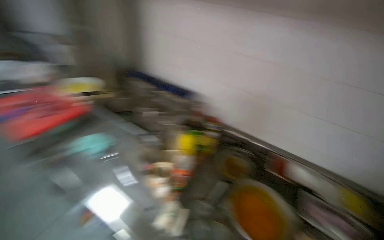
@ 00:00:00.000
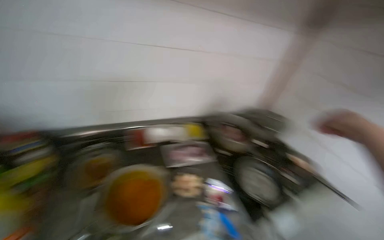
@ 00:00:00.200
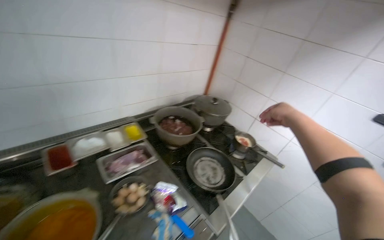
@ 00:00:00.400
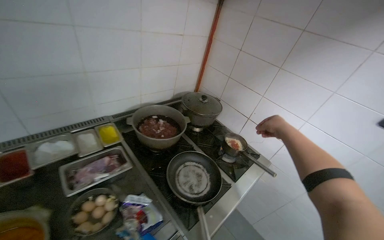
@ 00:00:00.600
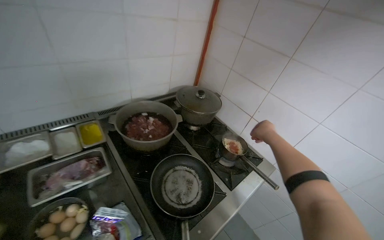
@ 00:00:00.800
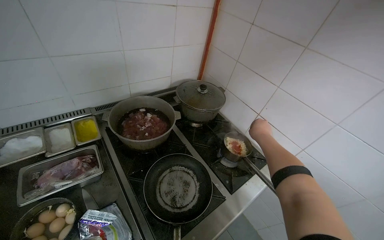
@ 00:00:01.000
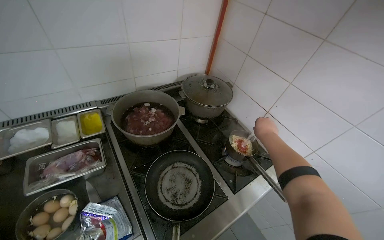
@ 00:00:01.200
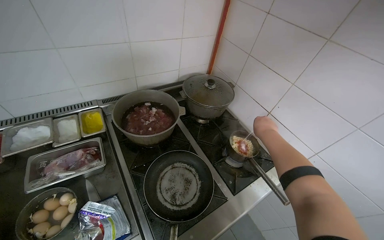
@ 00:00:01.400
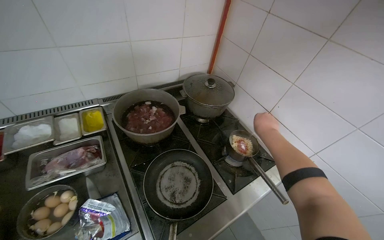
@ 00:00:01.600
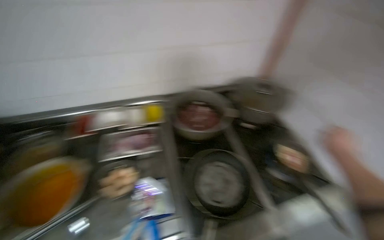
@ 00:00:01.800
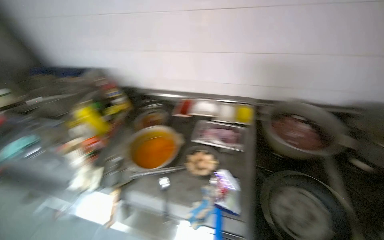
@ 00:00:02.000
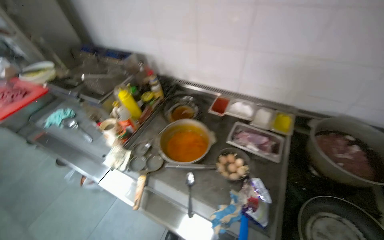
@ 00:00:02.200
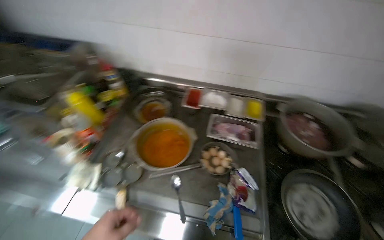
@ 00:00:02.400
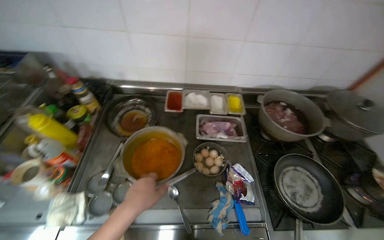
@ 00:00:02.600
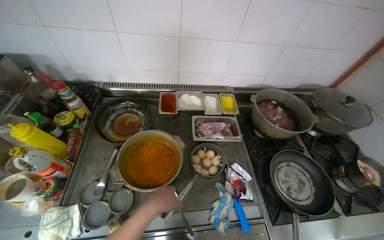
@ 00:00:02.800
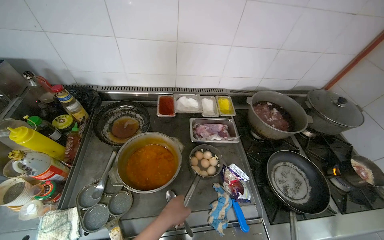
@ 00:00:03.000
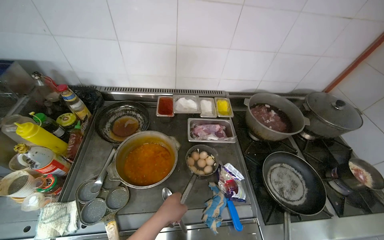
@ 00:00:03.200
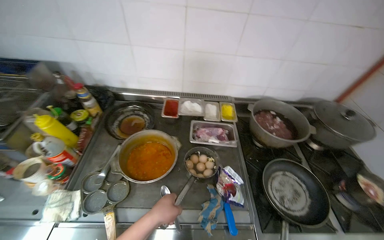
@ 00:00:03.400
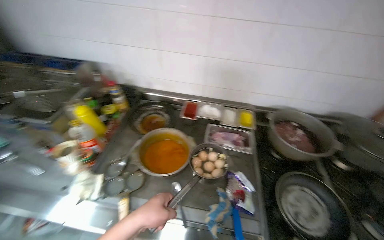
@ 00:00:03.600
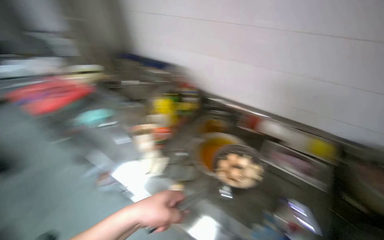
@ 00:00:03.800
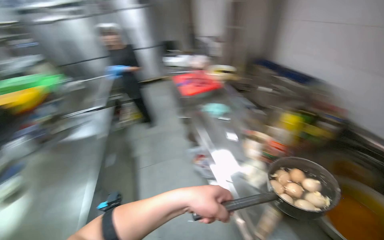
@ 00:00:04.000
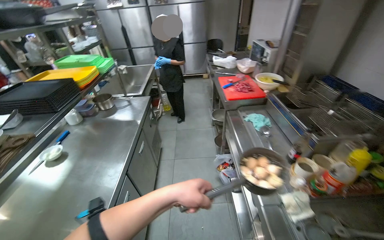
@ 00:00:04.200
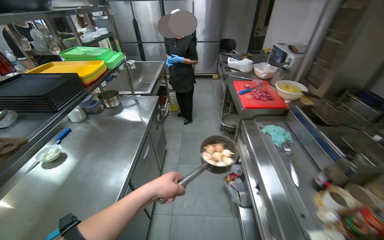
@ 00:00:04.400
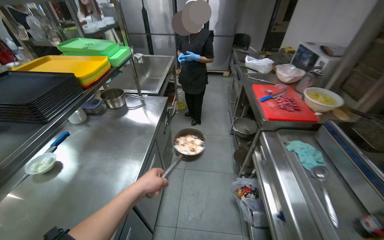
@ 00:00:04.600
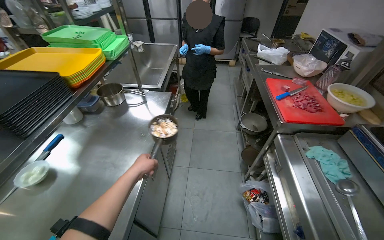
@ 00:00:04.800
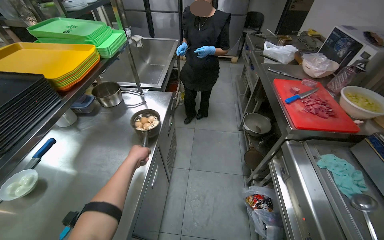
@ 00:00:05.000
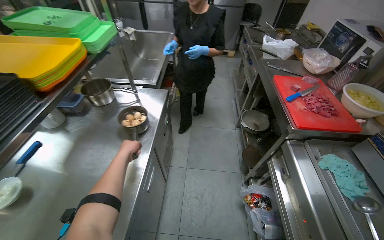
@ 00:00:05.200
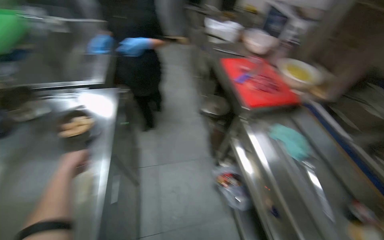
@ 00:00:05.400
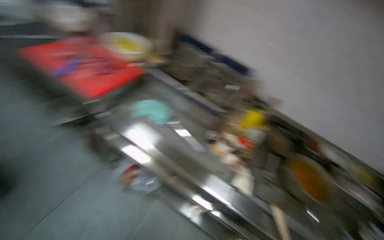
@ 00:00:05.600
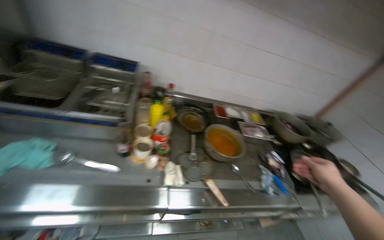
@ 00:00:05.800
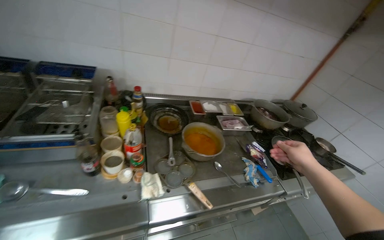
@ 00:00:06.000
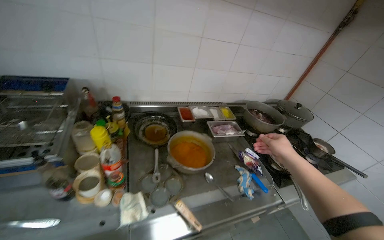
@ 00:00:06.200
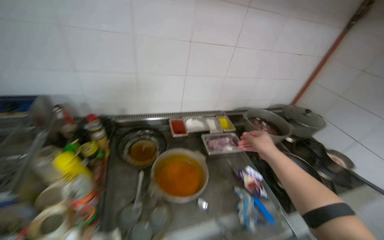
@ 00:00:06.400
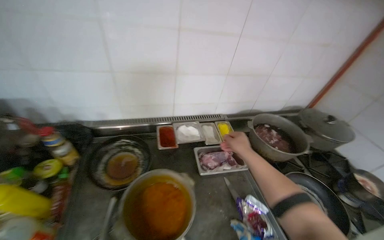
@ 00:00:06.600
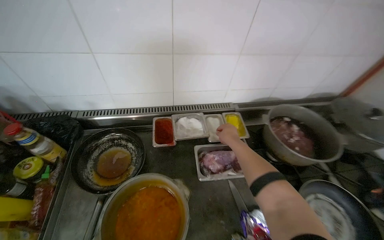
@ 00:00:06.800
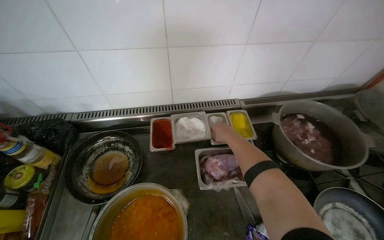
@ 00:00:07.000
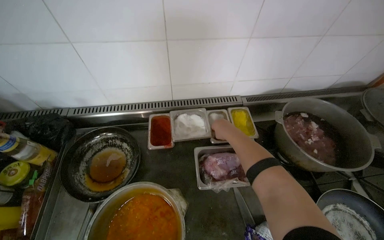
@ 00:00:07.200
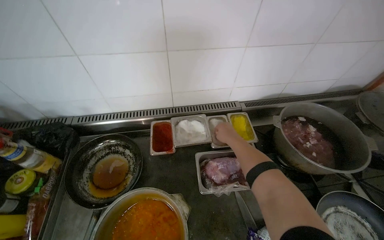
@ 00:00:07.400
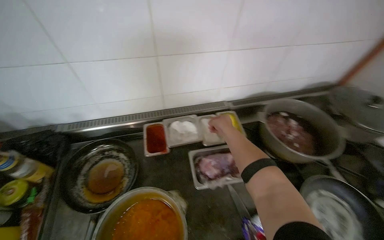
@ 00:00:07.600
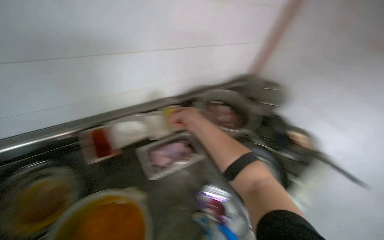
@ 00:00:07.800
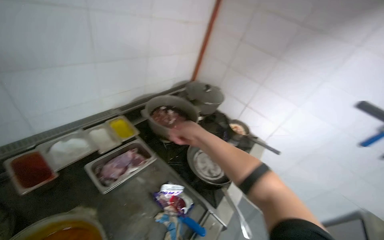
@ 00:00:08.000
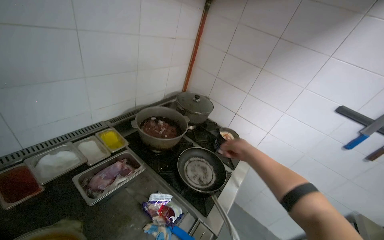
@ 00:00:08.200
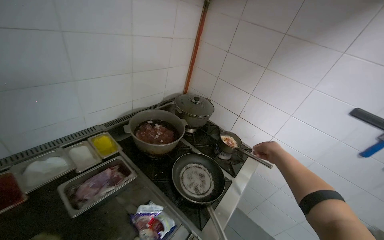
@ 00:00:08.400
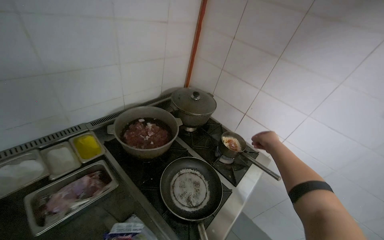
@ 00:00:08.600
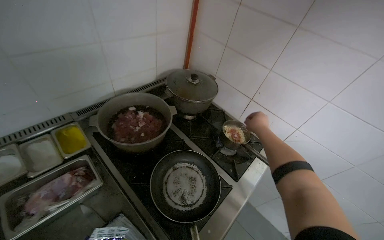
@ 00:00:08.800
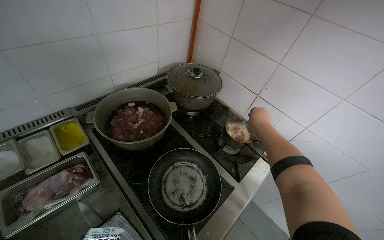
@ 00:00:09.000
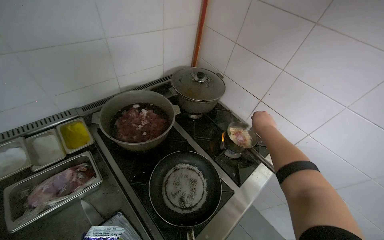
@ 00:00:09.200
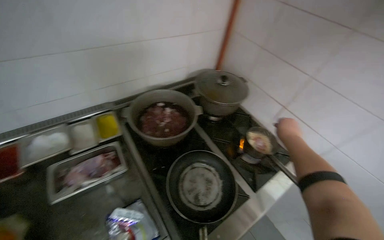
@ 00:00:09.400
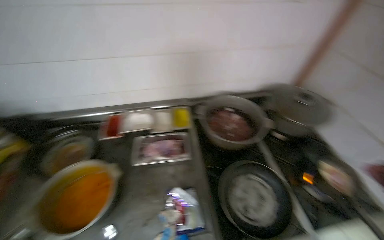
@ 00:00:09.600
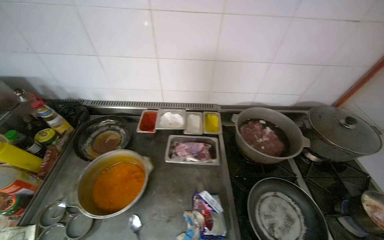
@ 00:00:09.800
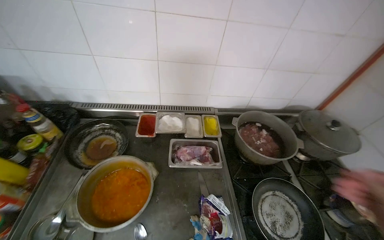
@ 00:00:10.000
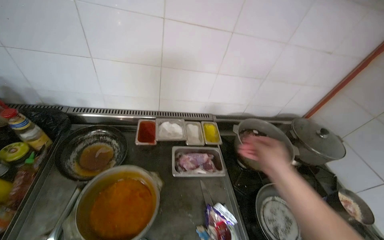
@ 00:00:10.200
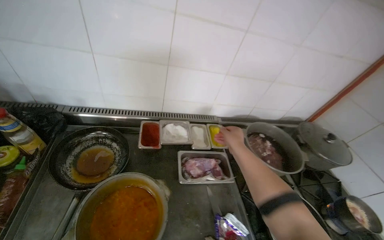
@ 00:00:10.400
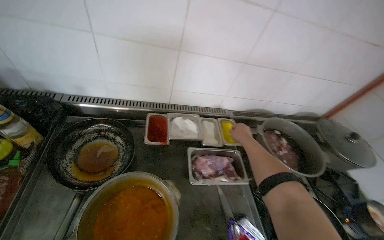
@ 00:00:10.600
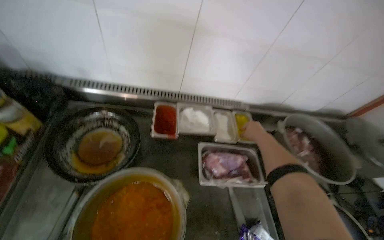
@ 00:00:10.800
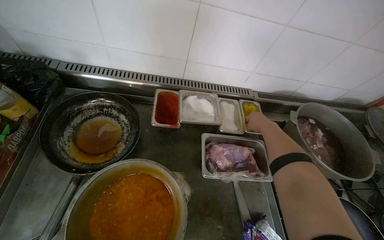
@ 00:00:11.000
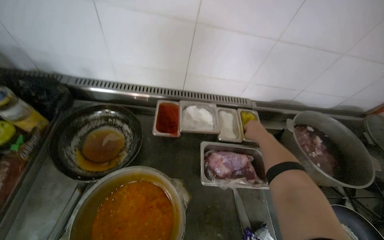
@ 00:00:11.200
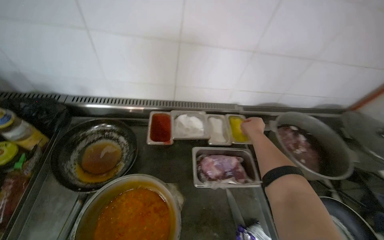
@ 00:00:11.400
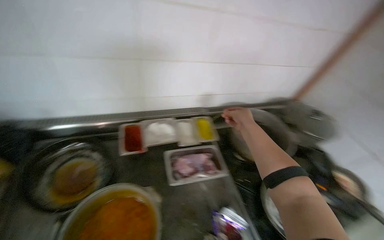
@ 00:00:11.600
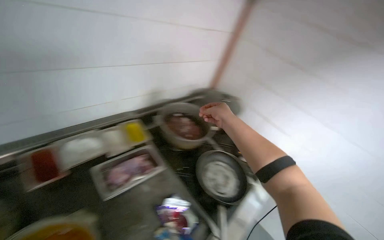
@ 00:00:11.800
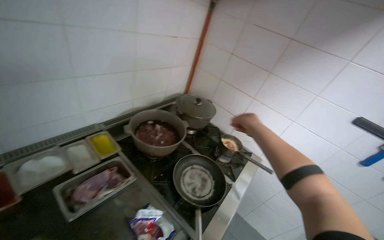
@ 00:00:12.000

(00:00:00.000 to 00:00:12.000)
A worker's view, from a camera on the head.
Job: cooking food.
The whole recording: Adding ingredients to pot. The worker adds various ingredients and liquid from bottles into a small pot on the stove.
00:00:00.000 - 00:00:01.600: The camera is carried some 80 cm. The wearer looks approximately 60 degrees further to the right. The view tilts roughly 20 degrees downward.
00:00:01.600 - 00:00:03.000: The camera travels about 40 cm.
00:00:03.000 - 00:00:04.400: The wearer moves some 50 cm. The head turns to the left by roughly 100 degrees.
00:00:04.400 - 00:00:06.000: The camera is carried some 40 cm. The wearer's head swings about 75 degrees to the right. The wearer looks some 20 degrees further downward.
00:00:06.000 - 00:00:07.600: The camera is carried some 70 cm.
00:00:07.600 - 00:00:09.000: The camera travels roughly 40 cm. The head turns to the right by about 20 degrees.
00:00:09.000 - 00:00:10.400: The head travels roughly 50 cm. The head rotates roughly 35 degrees to the left.
00:00:10.400 - 00:00:12.000: The wearer looks some 40 degrees further to the right.

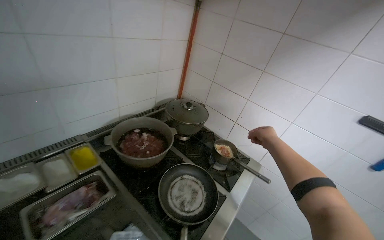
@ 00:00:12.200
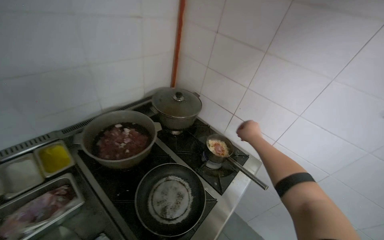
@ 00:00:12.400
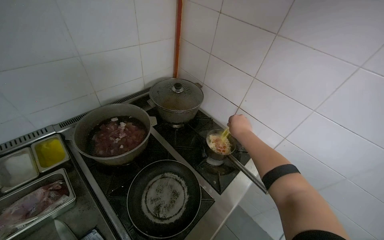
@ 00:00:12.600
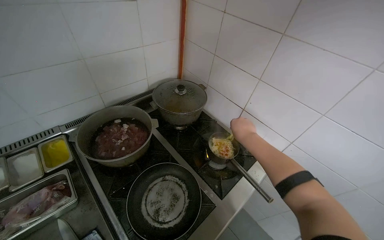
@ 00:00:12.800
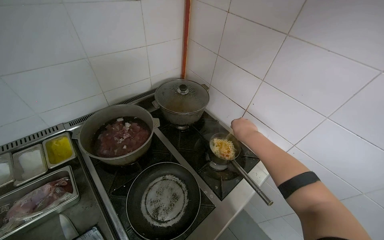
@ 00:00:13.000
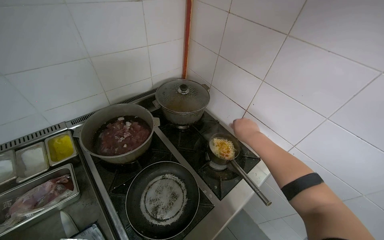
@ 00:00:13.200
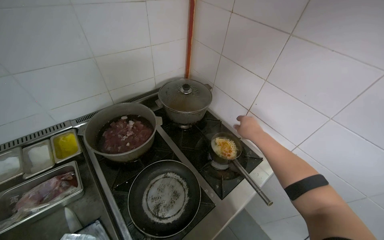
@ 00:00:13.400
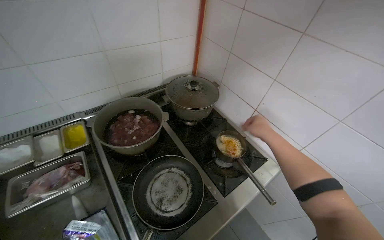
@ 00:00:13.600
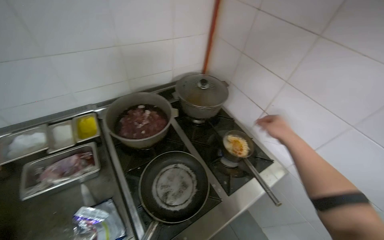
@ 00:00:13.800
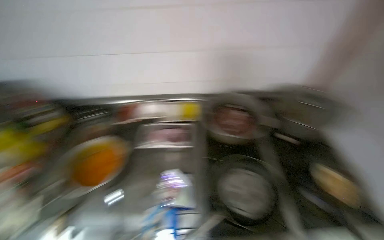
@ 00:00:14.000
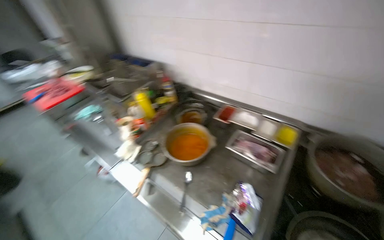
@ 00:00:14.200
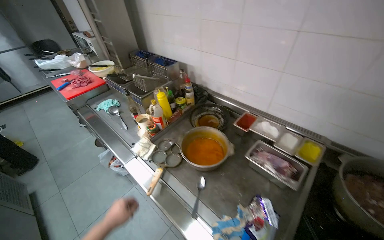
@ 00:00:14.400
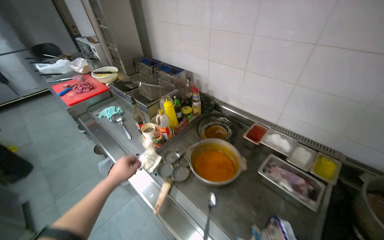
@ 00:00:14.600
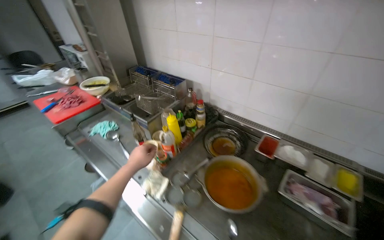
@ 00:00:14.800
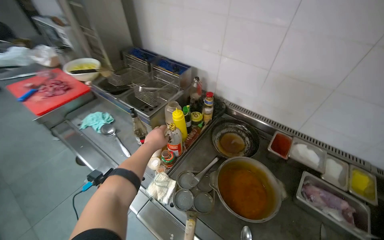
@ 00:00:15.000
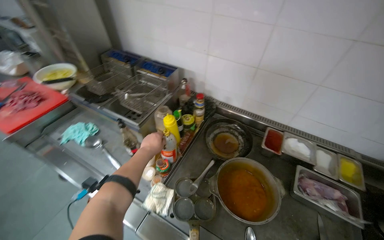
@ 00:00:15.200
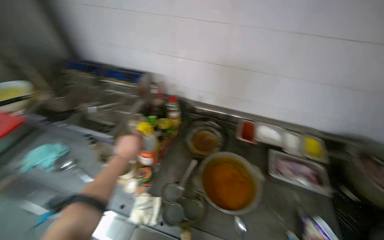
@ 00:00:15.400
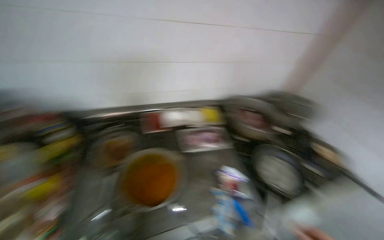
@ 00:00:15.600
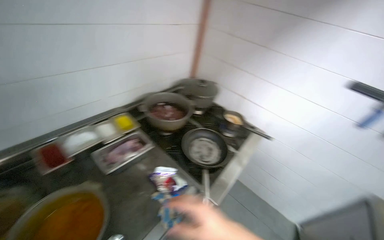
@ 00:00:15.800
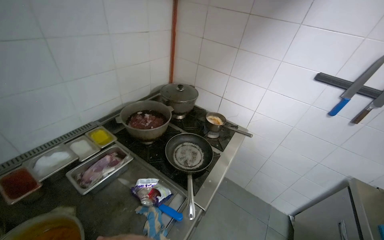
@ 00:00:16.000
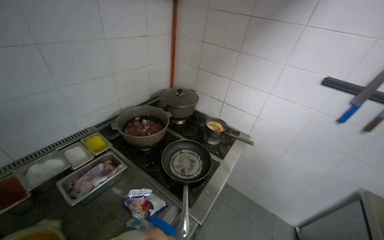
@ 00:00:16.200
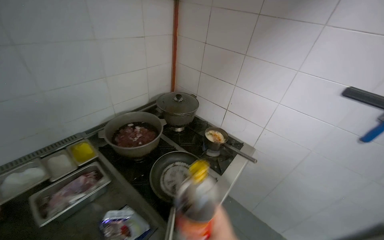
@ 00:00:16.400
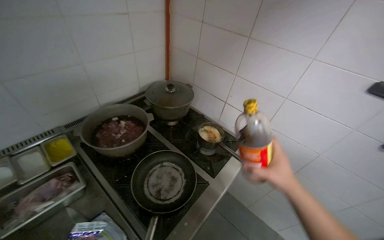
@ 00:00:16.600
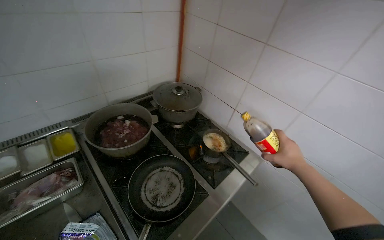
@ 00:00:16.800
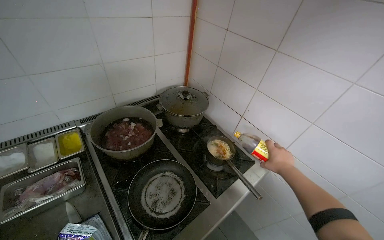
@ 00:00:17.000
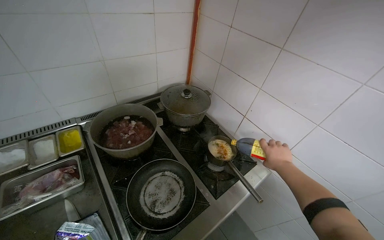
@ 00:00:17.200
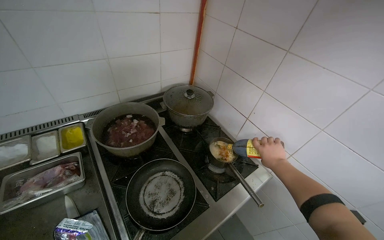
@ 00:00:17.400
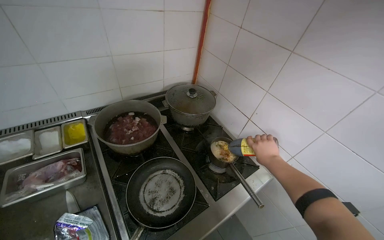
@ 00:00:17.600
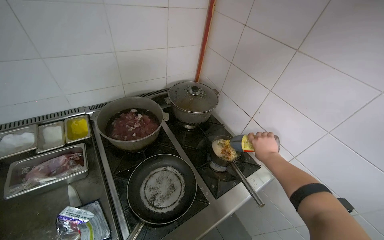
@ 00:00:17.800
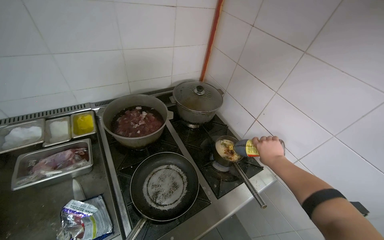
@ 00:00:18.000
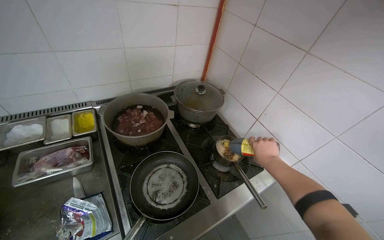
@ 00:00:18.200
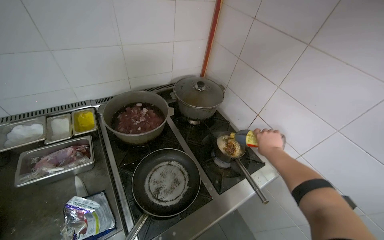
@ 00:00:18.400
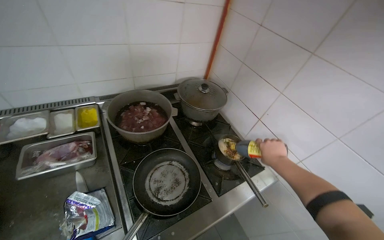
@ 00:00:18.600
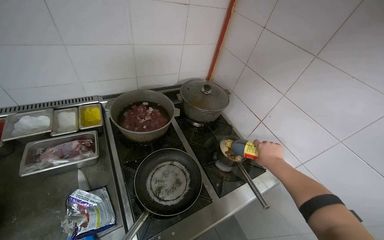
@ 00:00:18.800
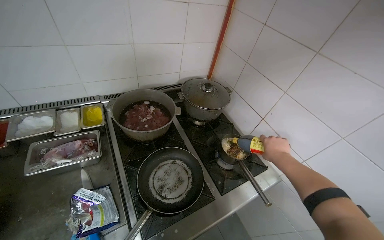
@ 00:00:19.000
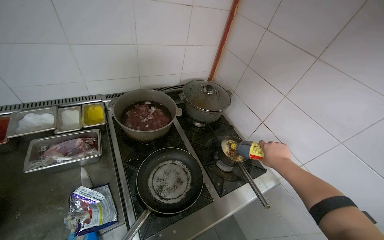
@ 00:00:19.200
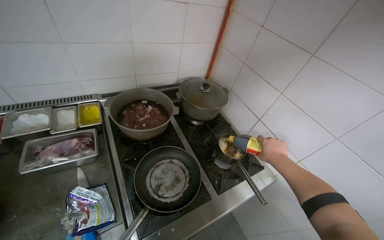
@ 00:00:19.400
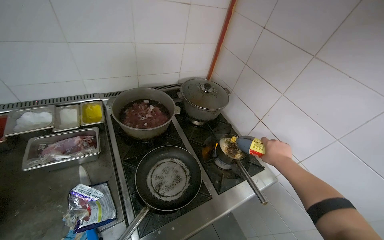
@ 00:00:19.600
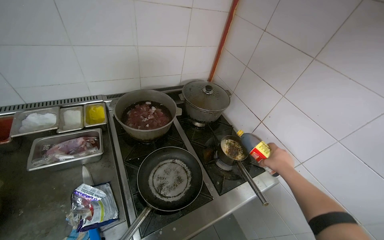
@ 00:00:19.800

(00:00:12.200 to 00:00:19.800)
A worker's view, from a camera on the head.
Job: cooking food.
The whole recording: Adding ingredients to pot. The worker adds various ingredients and liquid from bottles into a small pot on the stove.
00:00:12.200 - 00:00:13.800: The view pans to the left by about 15 degrees. The right hand heads to the right, covering some 15 cm.
00:00:13.800 - 00:00:15.200: The camera is carried roughly 60 cm. The wearer's head swings approximately 45 degrees to the left.
00:00:15.200 - 00:00:16.800: The head travels some 70 cm. The head turns to the right by about 70 degrees.
00:00:16.800 - 00:00:18.200: The right hand shifts about 10 cm to the left.
